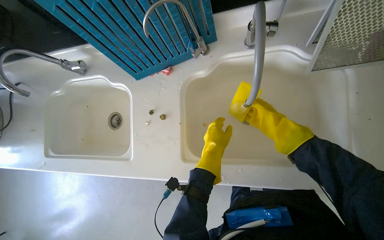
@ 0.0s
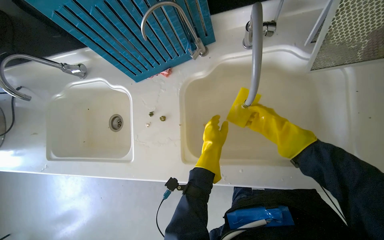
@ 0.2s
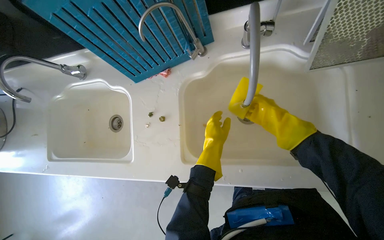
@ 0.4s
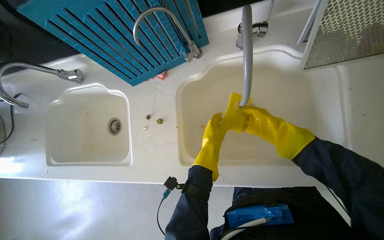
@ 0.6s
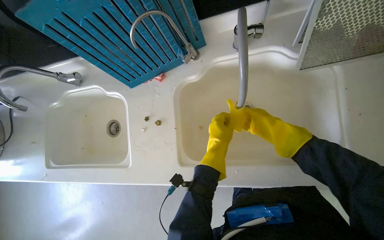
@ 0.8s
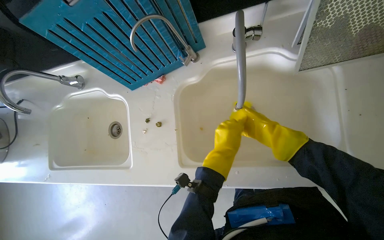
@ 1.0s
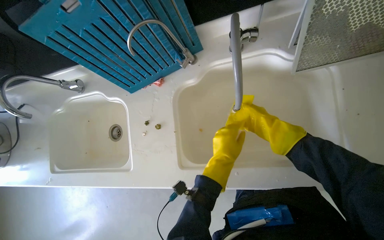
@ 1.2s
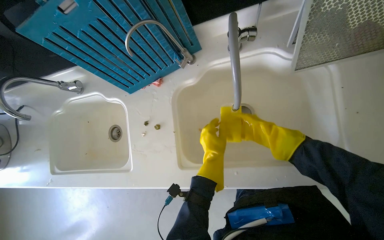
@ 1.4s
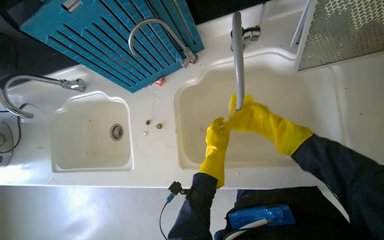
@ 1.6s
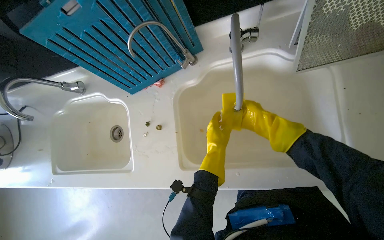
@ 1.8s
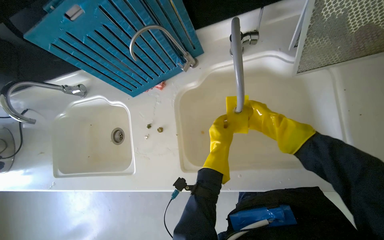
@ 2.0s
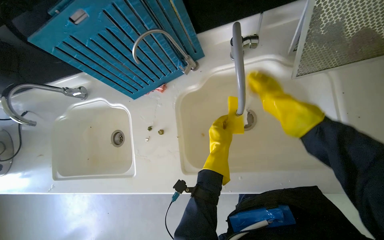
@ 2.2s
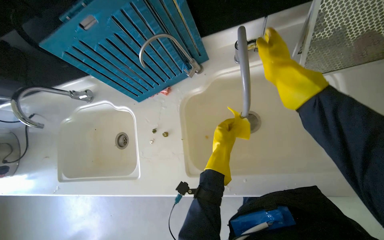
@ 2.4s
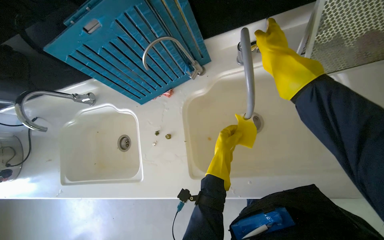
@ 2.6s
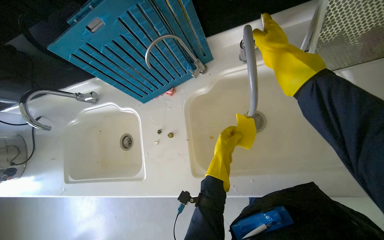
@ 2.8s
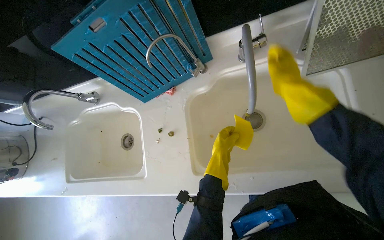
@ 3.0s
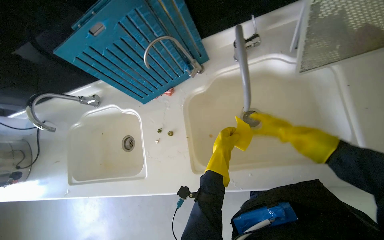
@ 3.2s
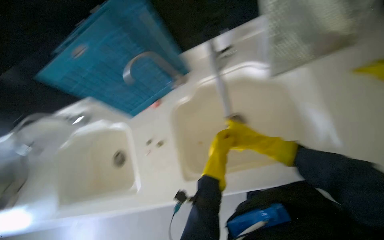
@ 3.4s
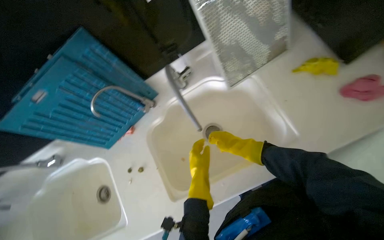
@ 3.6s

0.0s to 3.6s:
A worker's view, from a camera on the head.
Job: cleaning kitchen.
The whole recording: Cleaning kitchen sinks and microwave. The worker disassembles microwave parts, sprays the microwave and sinks, and scrubs the sinks.
0.0s to 1.8s: The right hand goes nearer to the camera and returns, some 10 cm each way.
1.8s to 3.6s: The camera pitches upward, by roughly 15 degrees.

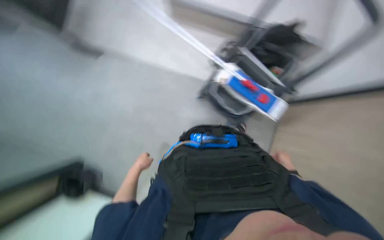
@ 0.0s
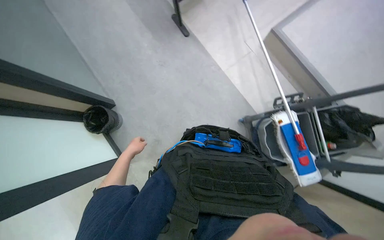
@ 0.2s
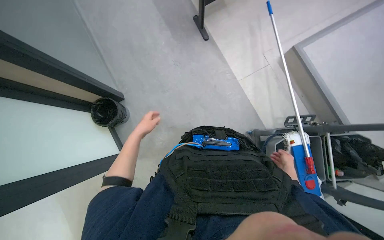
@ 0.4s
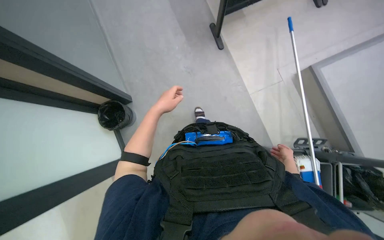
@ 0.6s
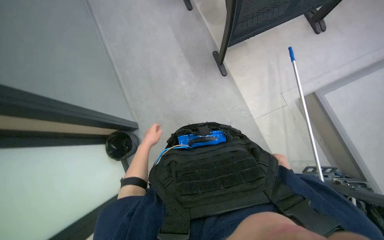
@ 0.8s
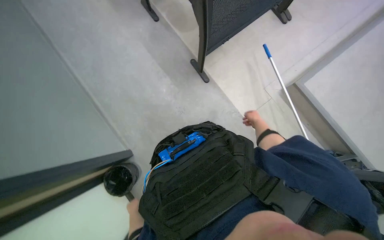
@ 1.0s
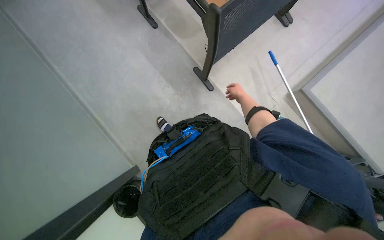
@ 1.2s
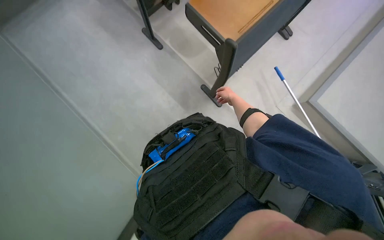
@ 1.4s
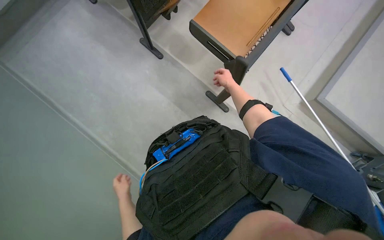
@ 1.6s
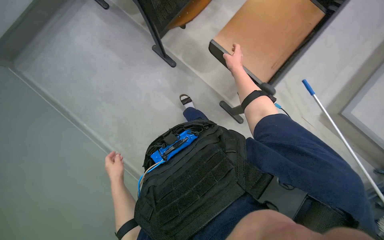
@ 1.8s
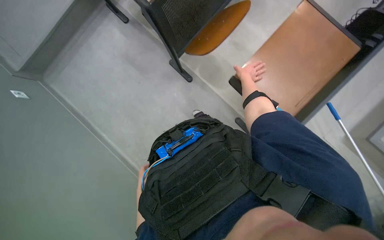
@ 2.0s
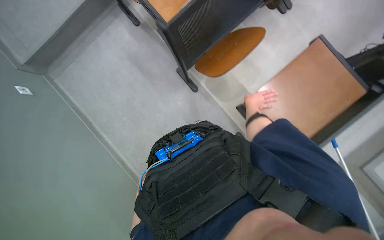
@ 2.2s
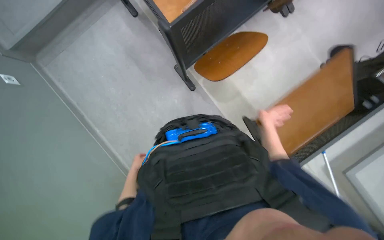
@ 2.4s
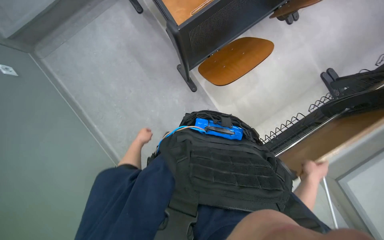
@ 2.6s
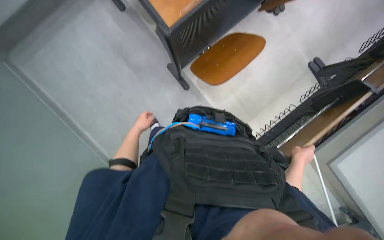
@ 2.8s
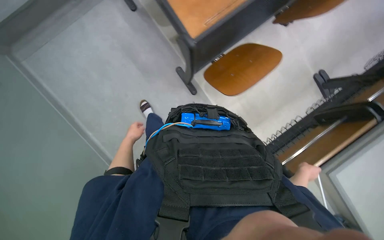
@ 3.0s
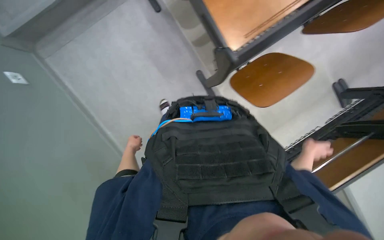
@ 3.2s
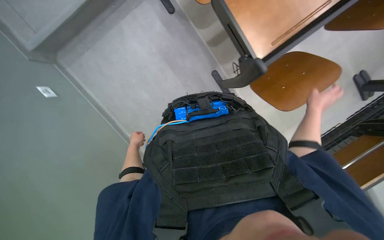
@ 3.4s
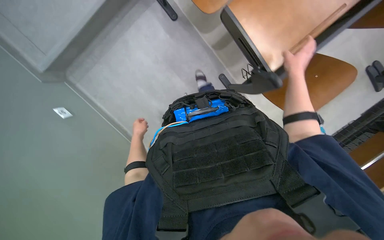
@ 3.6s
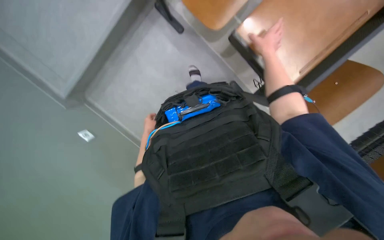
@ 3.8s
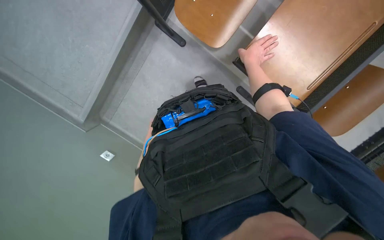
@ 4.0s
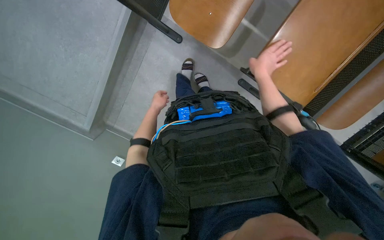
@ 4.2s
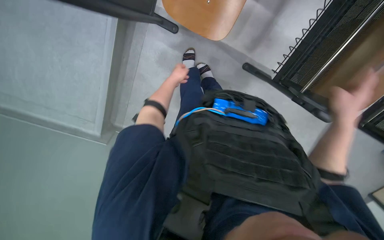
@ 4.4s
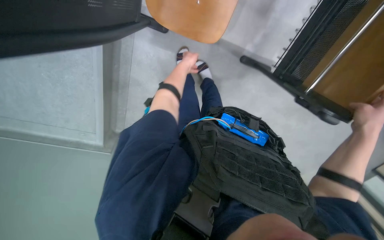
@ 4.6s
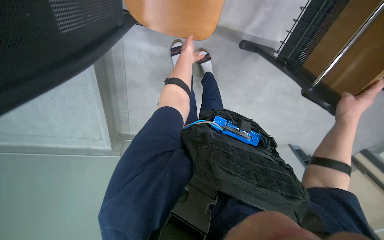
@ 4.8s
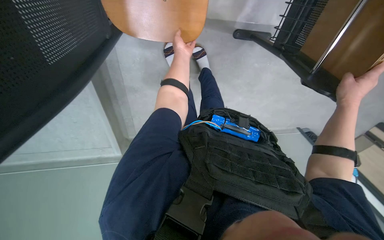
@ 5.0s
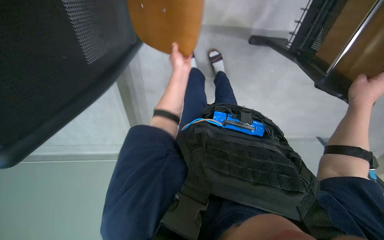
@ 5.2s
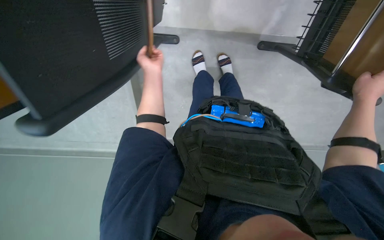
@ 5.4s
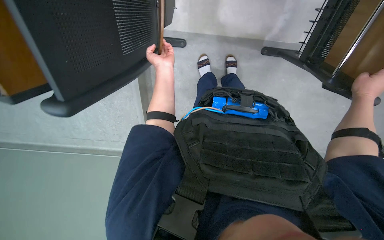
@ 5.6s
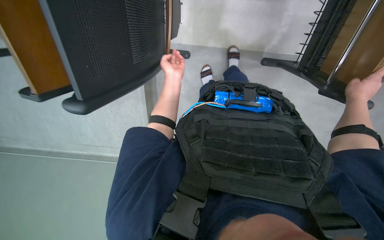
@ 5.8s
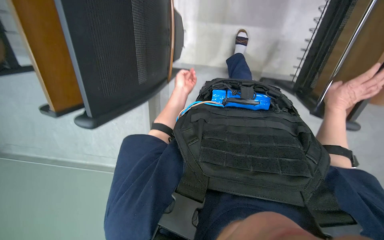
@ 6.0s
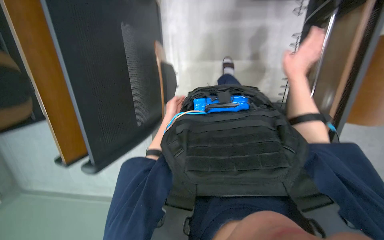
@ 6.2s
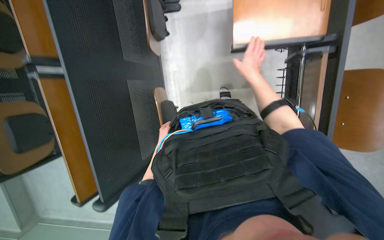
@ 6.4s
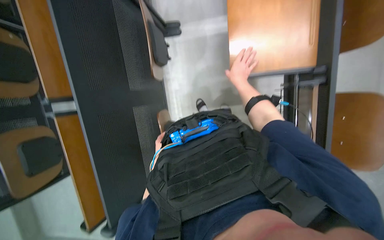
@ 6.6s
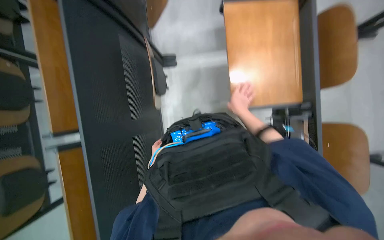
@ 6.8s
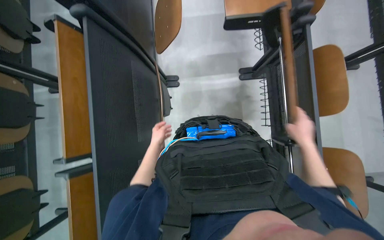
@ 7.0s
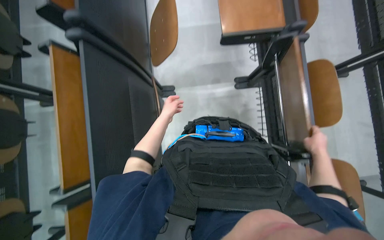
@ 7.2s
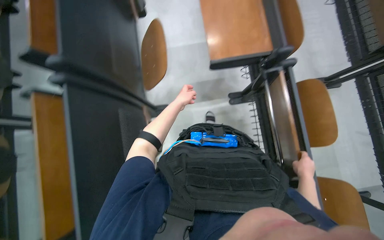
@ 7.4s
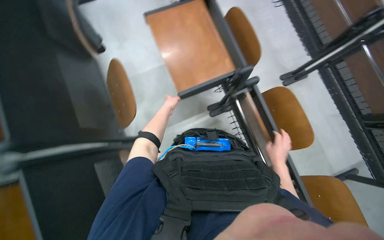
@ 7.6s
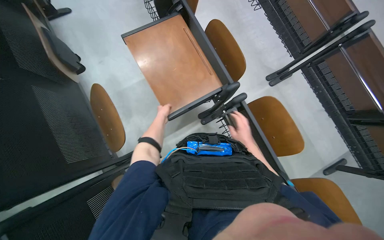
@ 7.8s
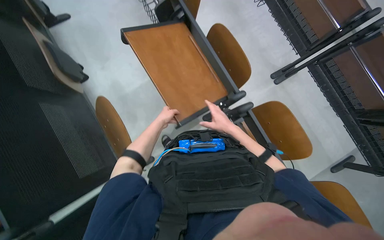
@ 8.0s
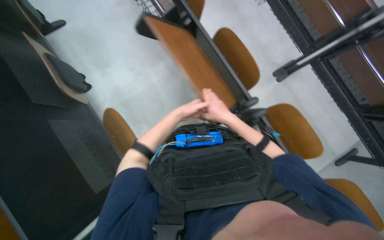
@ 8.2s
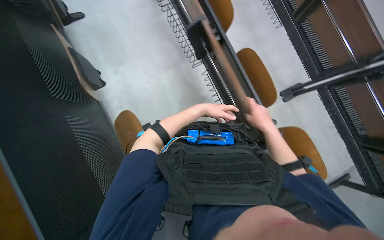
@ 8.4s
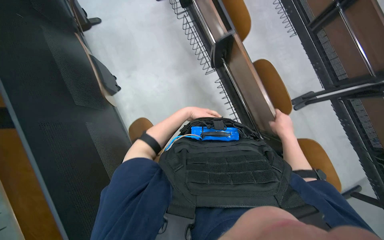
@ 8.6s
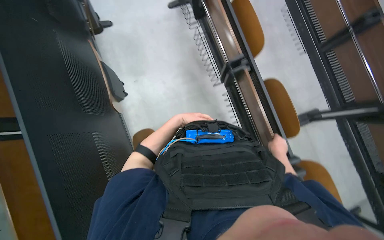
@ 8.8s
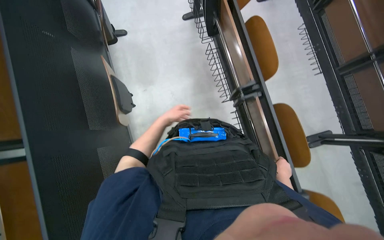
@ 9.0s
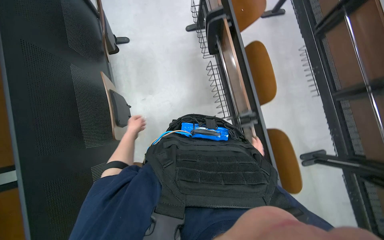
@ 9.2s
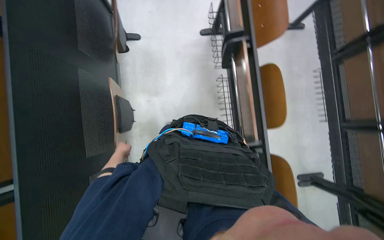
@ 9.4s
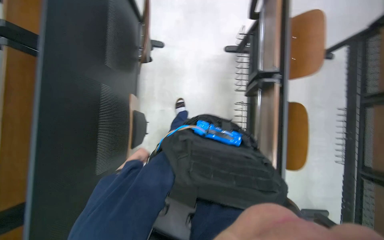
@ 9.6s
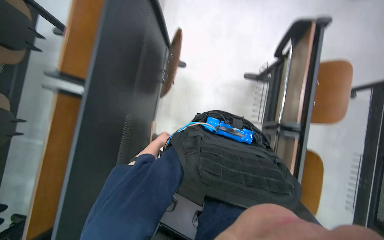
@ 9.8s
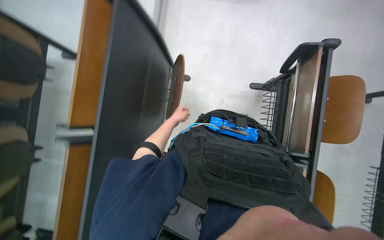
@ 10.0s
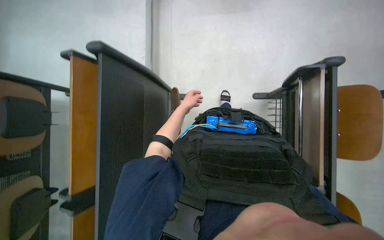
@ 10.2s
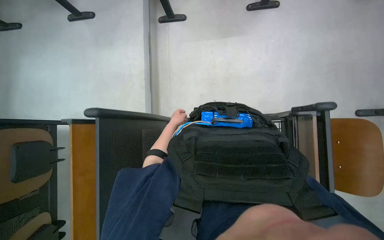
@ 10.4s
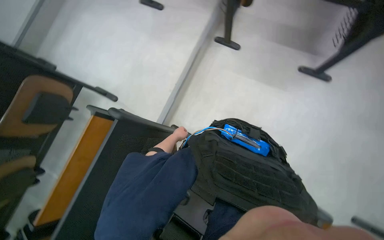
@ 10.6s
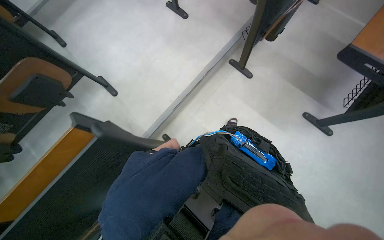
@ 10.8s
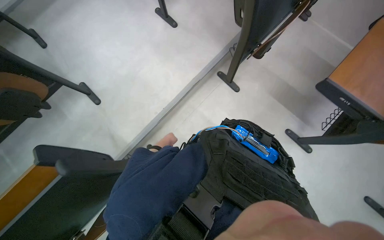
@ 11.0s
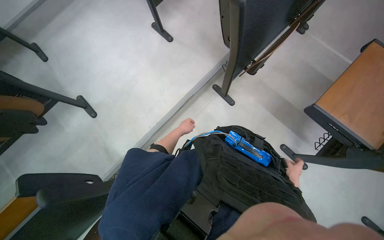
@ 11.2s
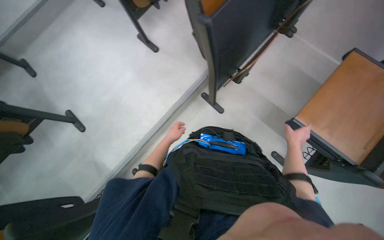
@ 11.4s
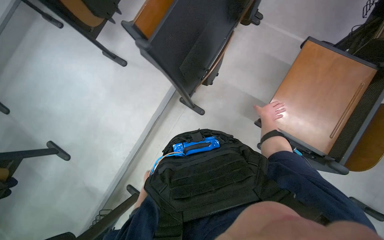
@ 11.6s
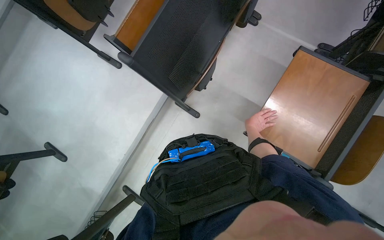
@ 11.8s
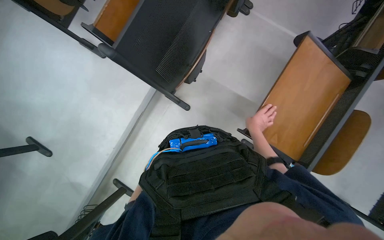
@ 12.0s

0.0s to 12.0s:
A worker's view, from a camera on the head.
Job: organizing items.
The whole recording: Arranging chairs and desks. The worker arranges chairs and desks in the room.
0.0s to 1.6s: The camera is carried some 80 cm.
1.6s to 3.0s: The left hand travels up the picture by roughly 30 cm, and reaches roughly 25 cm farther from the camera, then returns; the right hand heads nearer to the camera and down the picture, covering about 30 cm.
3.0s to 4.4s: The camera travels about 60 cm.
4.4s to 6.0s: The left hand moves approximately 15 cm up the picture and comes back.
6.0s to 7.6s: The wearer looks some 25 degrees further upward.
9.0s to 10.4s: The wearer moves some 1 m.
10.4s to 12.0s: The wearer moves approximately 1 m. The scene rotates clockwise by roughly 30 degrees.

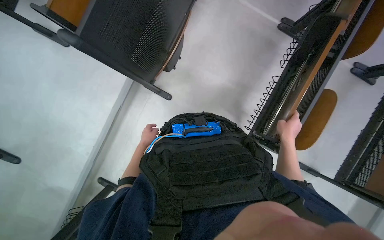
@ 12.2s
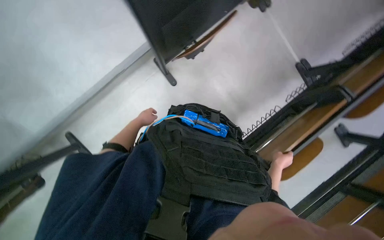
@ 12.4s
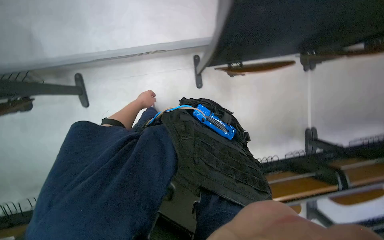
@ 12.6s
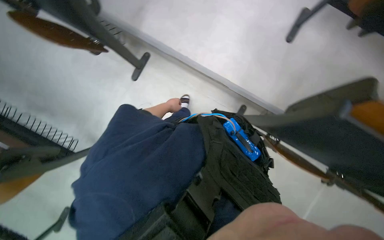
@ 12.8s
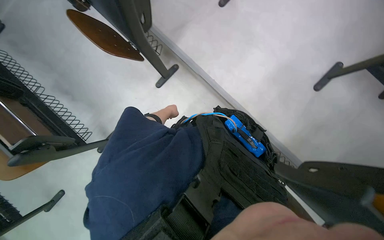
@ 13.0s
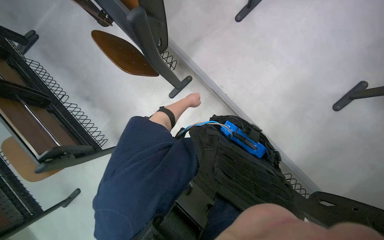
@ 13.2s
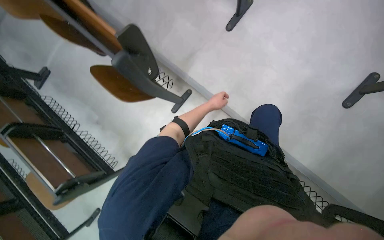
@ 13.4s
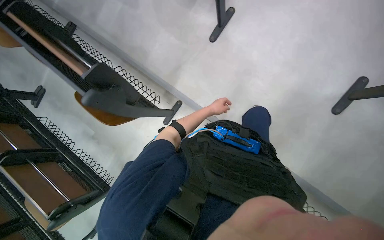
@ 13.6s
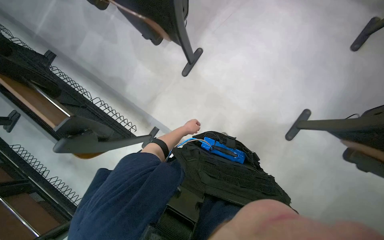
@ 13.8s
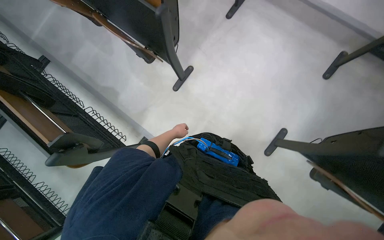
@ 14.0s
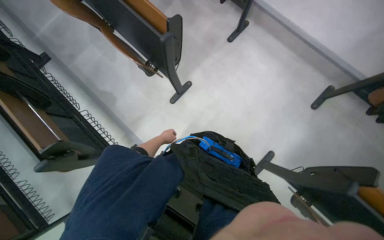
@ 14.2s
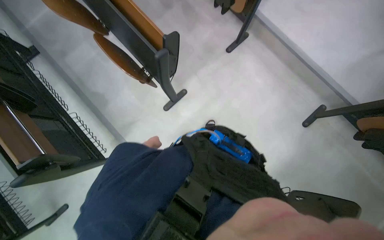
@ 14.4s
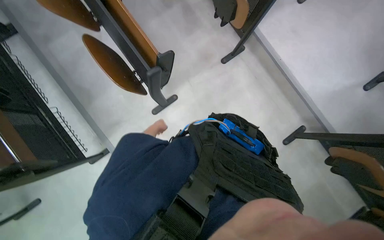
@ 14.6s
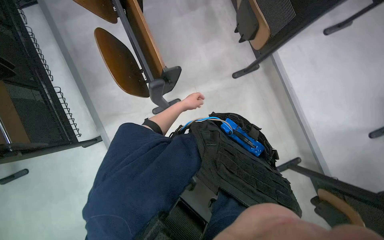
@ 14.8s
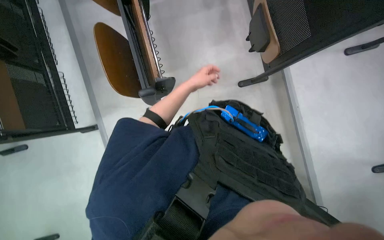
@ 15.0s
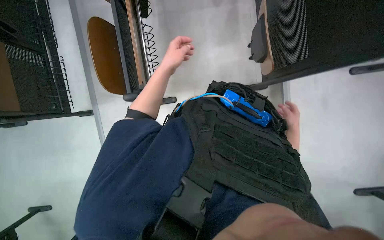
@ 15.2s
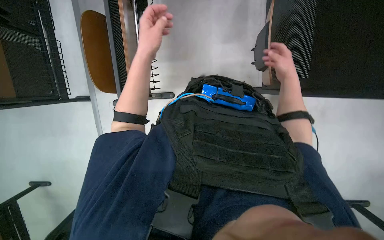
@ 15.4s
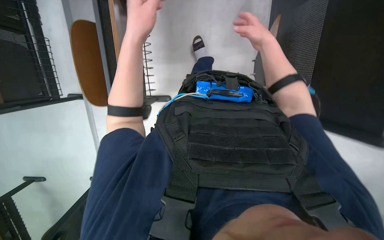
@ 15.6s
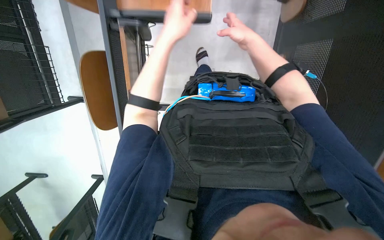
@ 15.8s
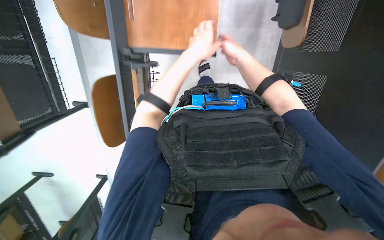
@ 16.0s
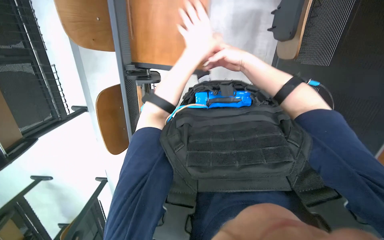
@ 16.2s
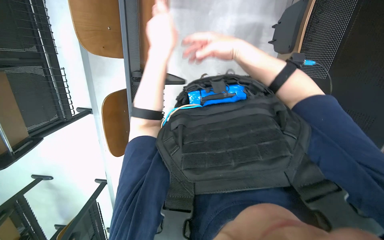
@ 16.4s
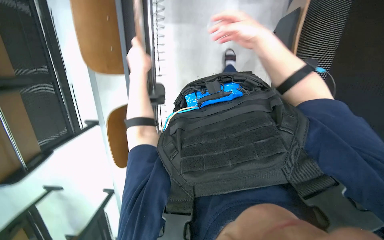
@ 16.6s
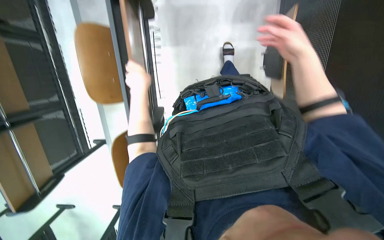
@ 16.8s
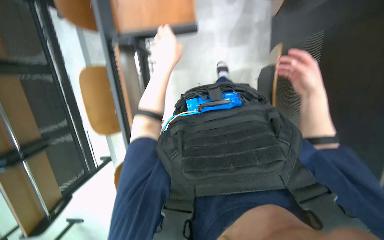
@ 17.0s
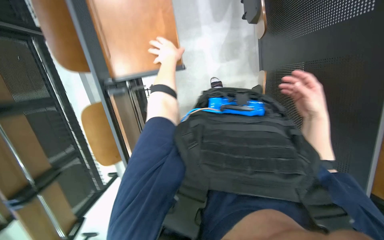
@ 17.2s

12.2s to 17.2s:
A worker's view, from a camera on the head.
Job: organizing items.
The whole recording: Arranging chairs and desks. The worker arranges chairs and desks in the room.
12.2s to 13.8s: The head travels about 50 cm. The view tips upward by some 15 degrees. Everything in view rotates some 65 degrees clockwise.
13.8s to 15.6s: The head travels about 60 cm. Everything in view rotates some 40 degrees clockwise.
15.6s to 17.2s: The view tips upward by approximately 25 degrees.
